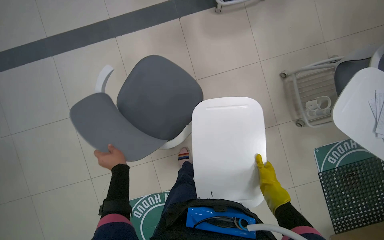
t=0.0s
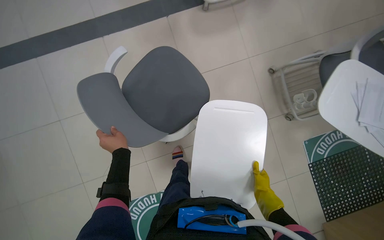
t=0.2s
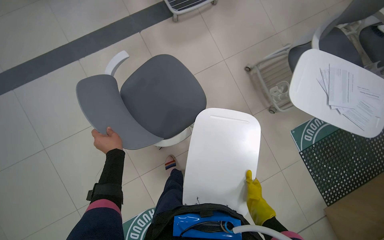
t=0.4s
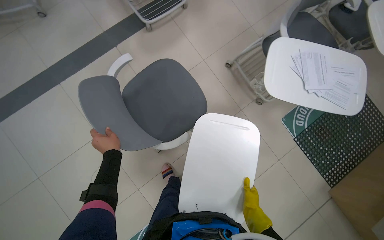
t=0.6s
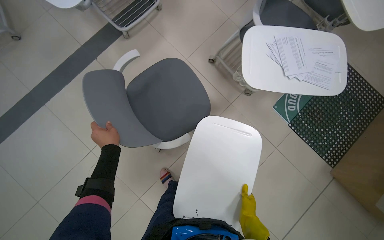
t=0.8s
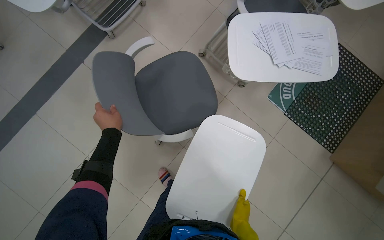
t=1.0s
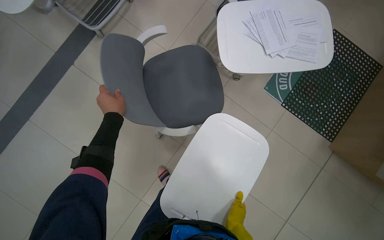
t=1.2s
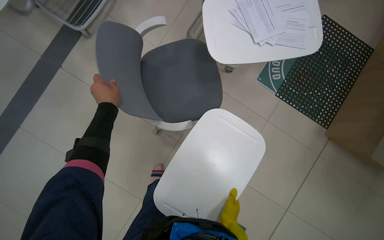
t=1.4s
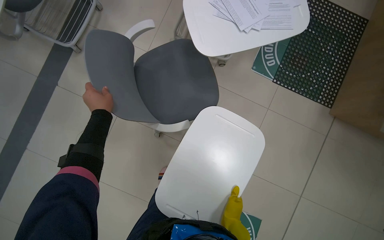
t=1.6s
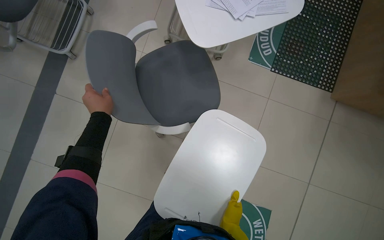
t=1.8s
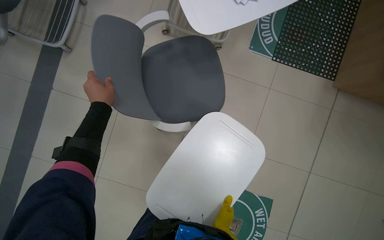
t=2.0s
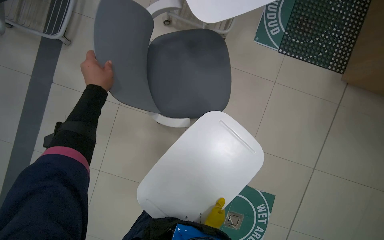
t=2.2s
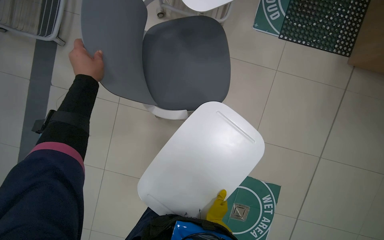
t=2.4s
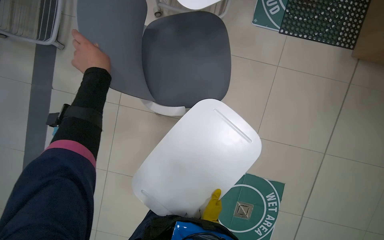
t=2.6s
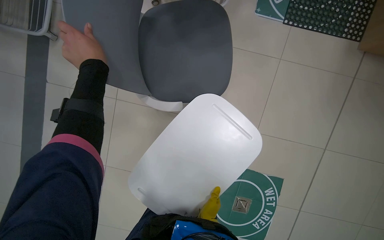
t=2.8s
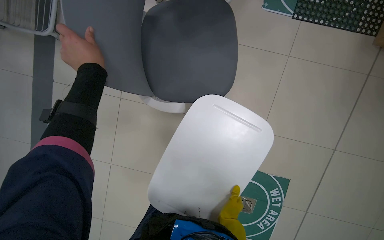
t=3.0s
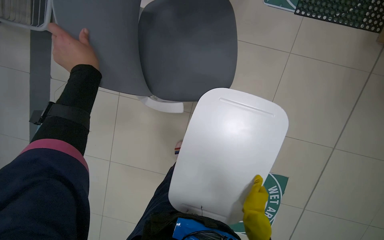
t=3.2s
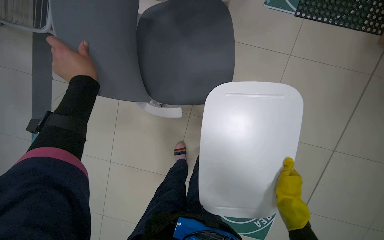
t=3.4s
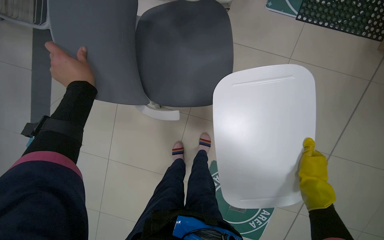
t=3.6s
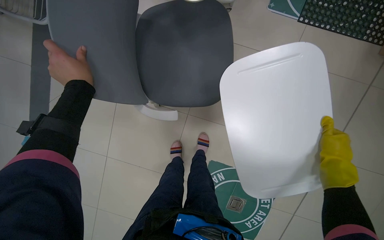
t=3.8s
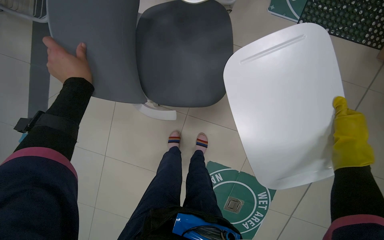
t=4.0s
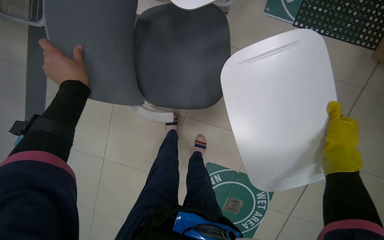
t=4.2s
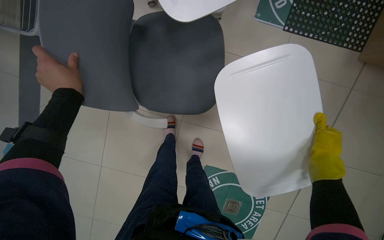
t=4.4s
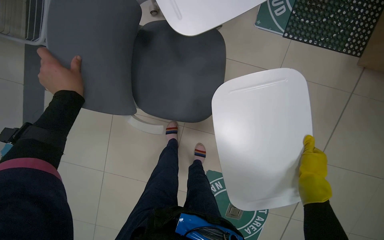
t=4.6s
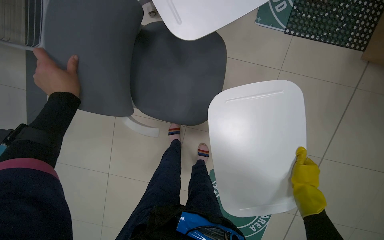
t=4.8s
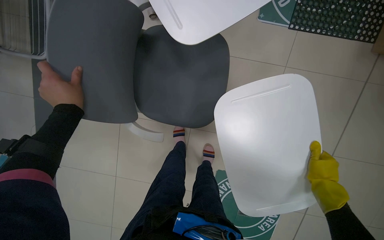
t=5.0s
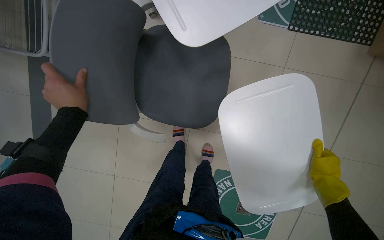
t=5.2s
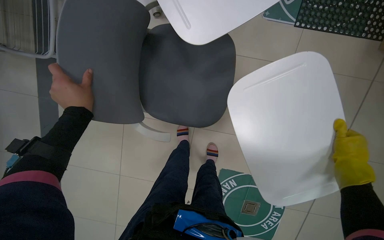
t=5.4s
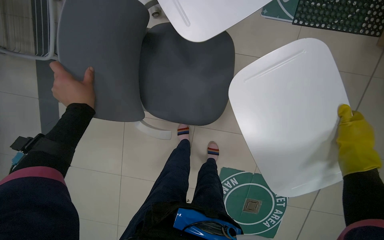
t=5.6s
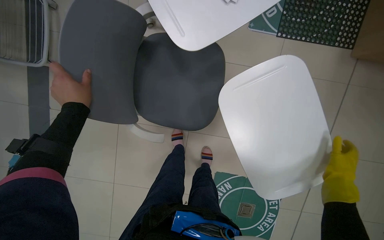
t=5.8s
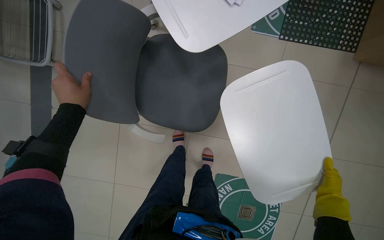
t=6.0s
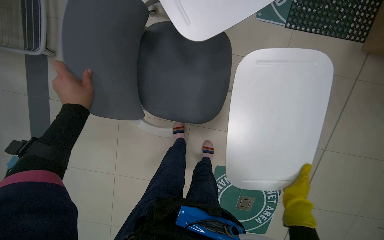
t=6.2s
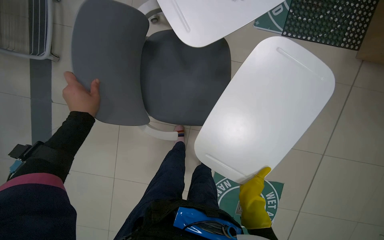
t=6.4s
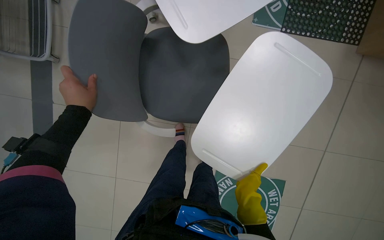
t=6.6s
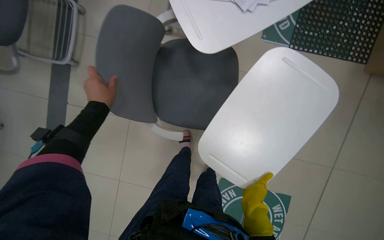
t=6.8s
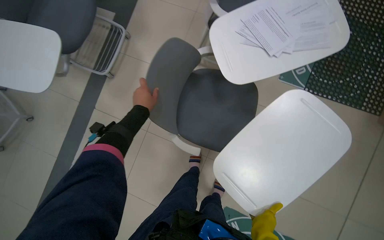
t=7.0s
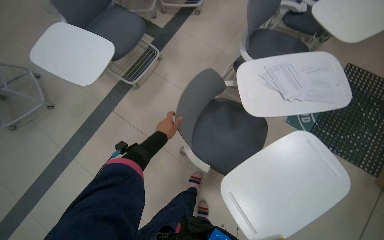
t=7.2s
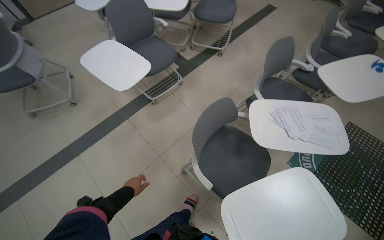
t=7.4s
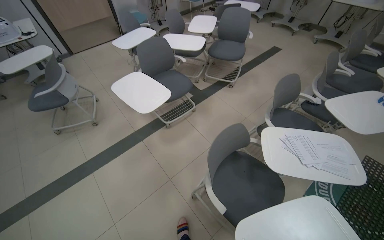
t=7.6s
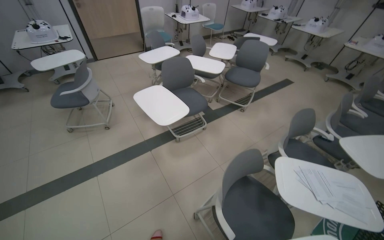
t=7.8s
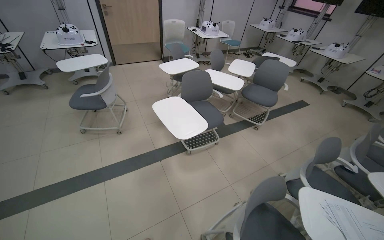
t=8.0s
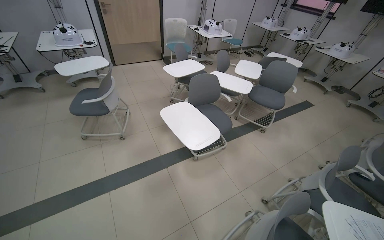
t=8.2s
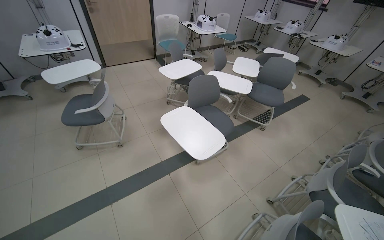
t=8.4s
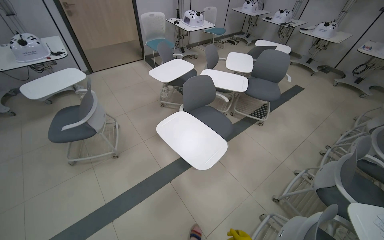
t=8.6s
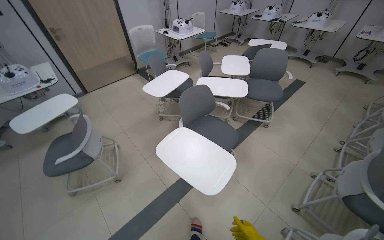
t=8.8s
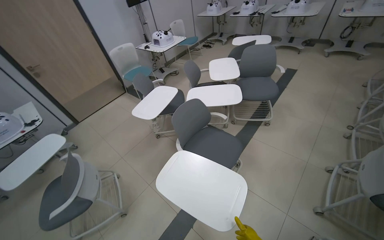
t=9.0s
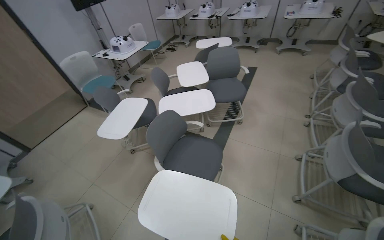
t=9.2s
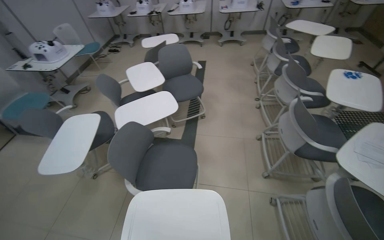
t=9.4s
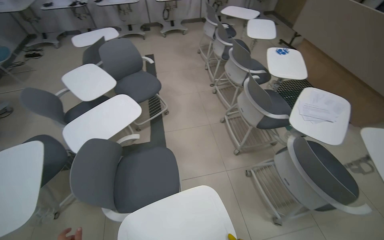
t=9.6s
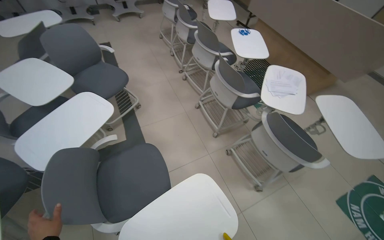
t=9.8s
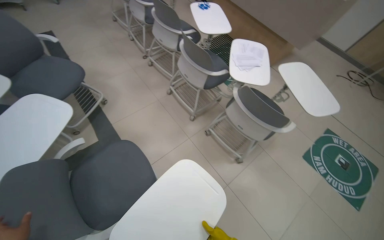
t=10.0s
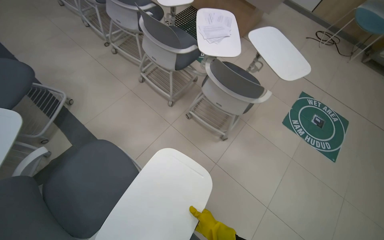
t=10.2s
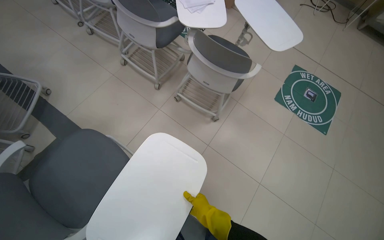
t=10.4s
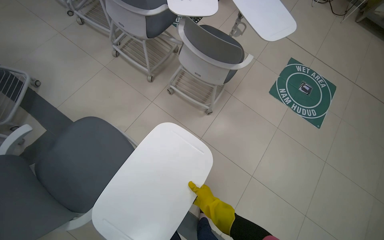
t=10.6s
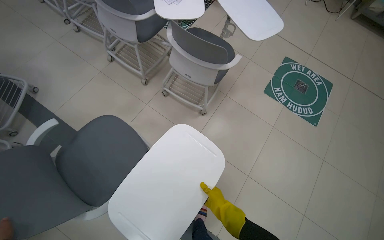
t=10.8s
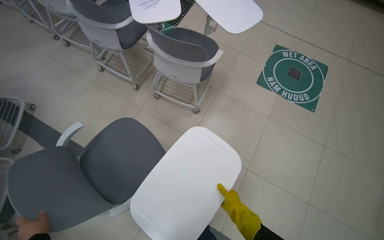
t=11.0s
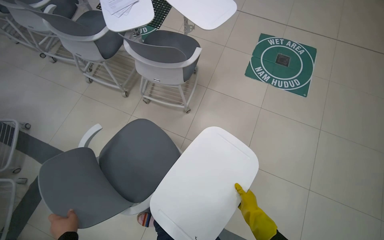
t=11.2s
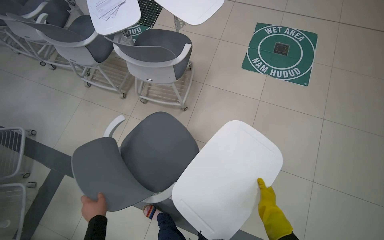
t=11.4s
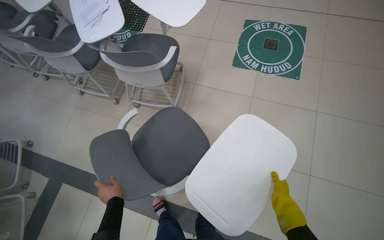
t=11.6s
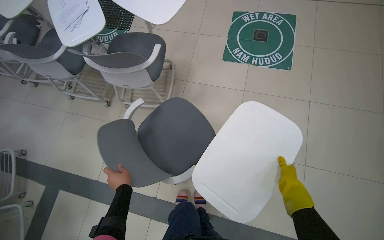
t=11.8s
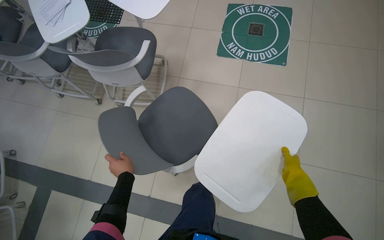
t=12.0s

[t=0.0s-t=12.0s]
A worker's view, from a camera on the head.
Job: organizing items.
The whole recording: Adjusting chairs in classroom. The worker adjusts the chairs in the classroom.
t=0.0s to t=1.6s: Everything in view rotates approximately 50 degrees counterclockwise.
t=3.0s to t=4.4s: The right hand goes approximately 40 cm to the right and up the picture.
t=4.4s to t=6.0s: The right hand goes up and down the picture, some 15 cm each way, reversing 2 times.
t=6.0s to t=7.6s: The camera is carried some 50 cm. The wearer looks roughly 40 degrees further upward. The scene rotates clockwise by roughly 40 degrees.
t=7.6s to t=9.0s: The wearer moves roughly 70 cm.
t=9.0s to t=10.4s: The head rotates roughly 95 degrees to the right. The wearer looks some 25 degrees further downward.
t=10.4s to t=12.0s: The head travels to the right, approximately 60 cm. The scene turns some 25 degrees counterclockwise in the picture.

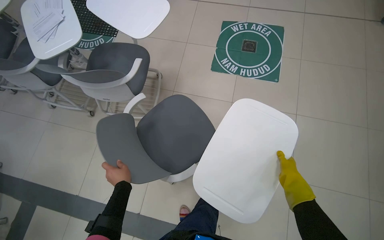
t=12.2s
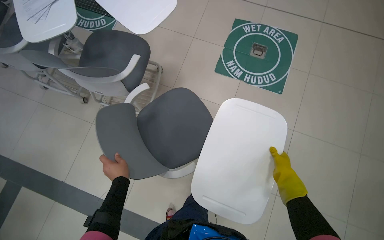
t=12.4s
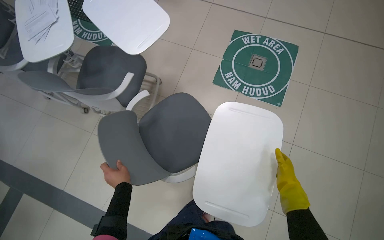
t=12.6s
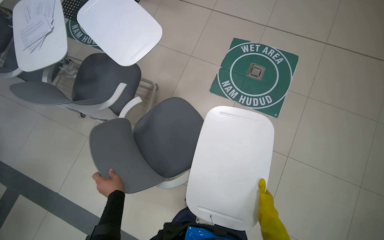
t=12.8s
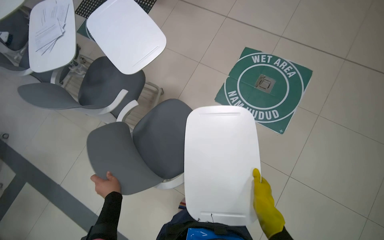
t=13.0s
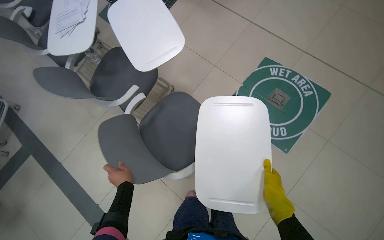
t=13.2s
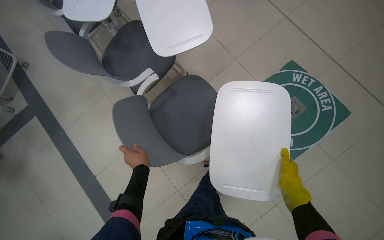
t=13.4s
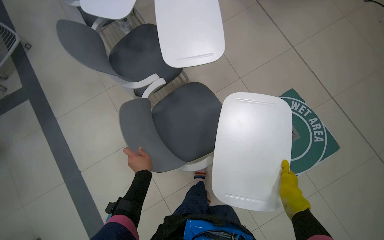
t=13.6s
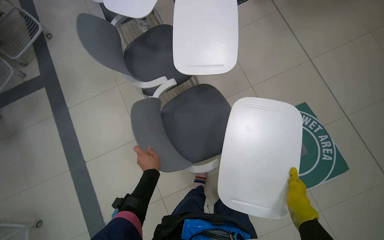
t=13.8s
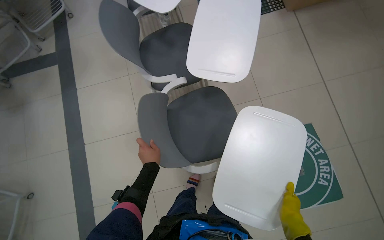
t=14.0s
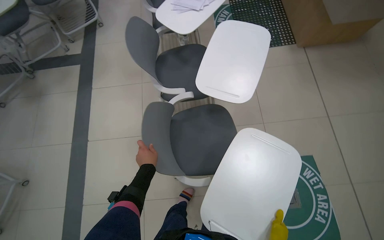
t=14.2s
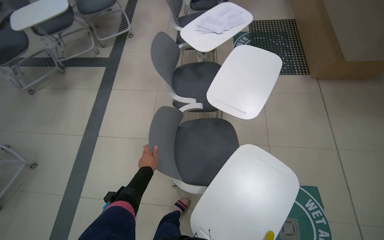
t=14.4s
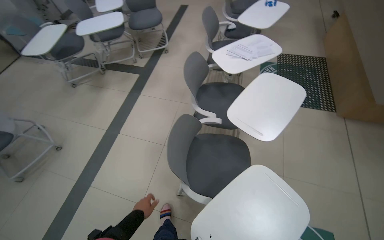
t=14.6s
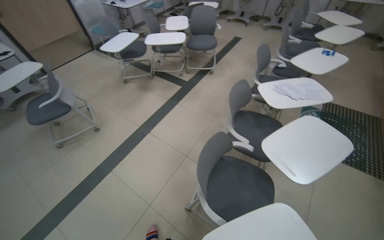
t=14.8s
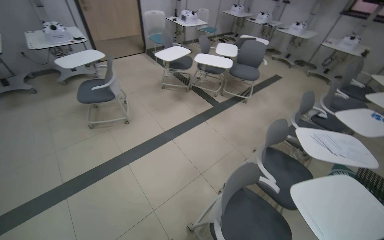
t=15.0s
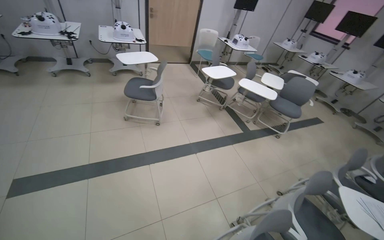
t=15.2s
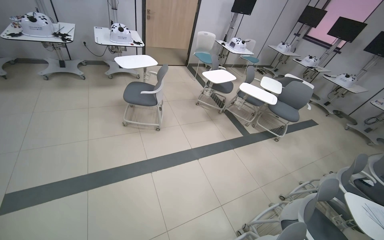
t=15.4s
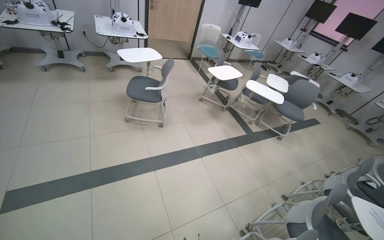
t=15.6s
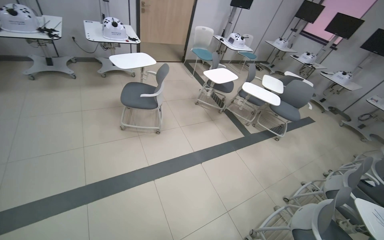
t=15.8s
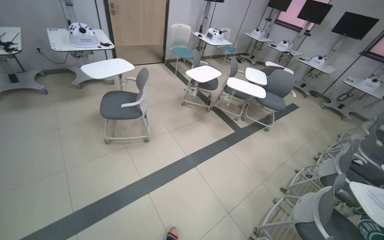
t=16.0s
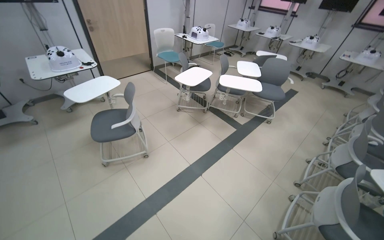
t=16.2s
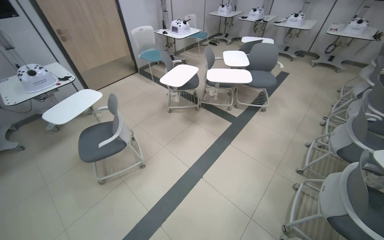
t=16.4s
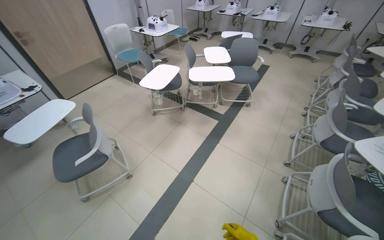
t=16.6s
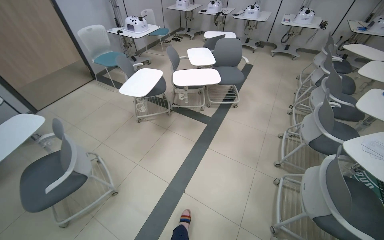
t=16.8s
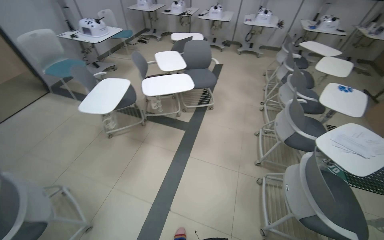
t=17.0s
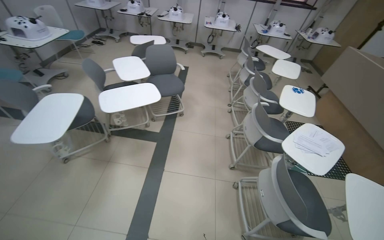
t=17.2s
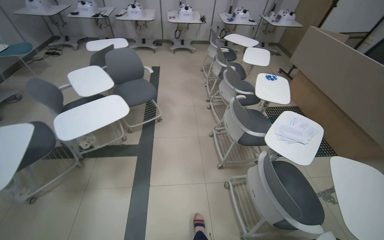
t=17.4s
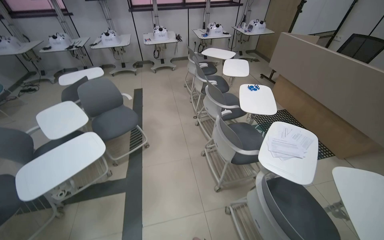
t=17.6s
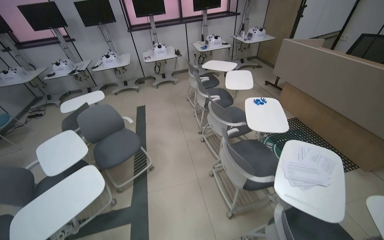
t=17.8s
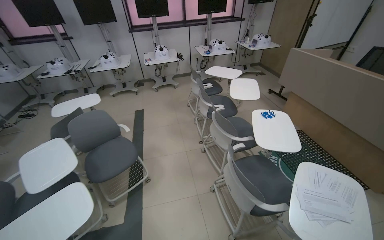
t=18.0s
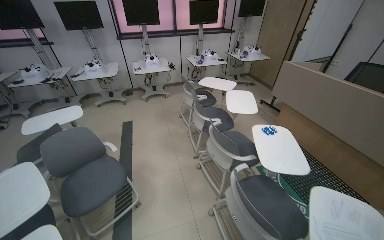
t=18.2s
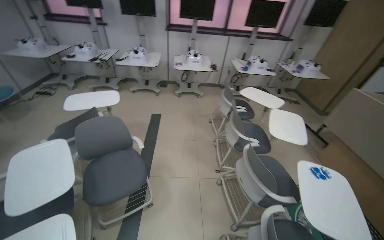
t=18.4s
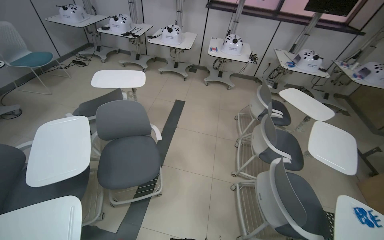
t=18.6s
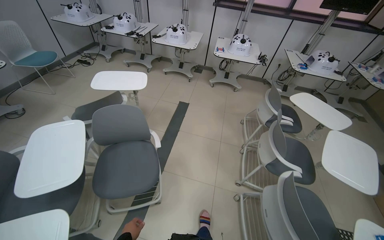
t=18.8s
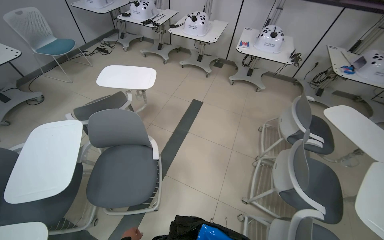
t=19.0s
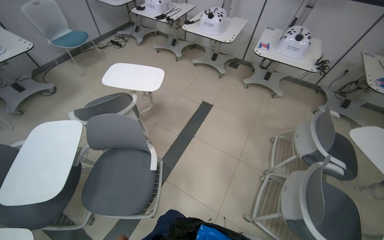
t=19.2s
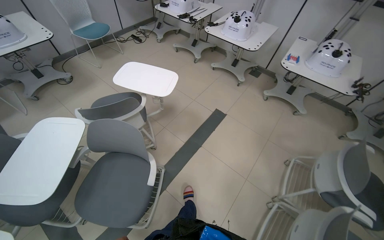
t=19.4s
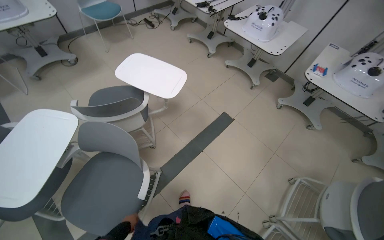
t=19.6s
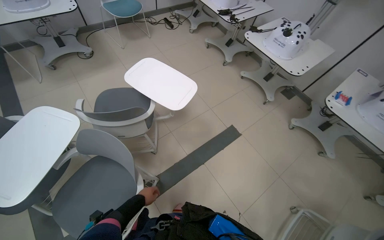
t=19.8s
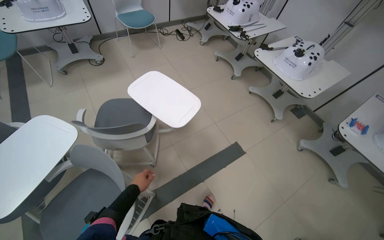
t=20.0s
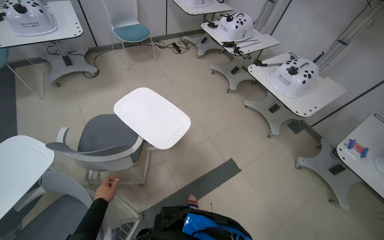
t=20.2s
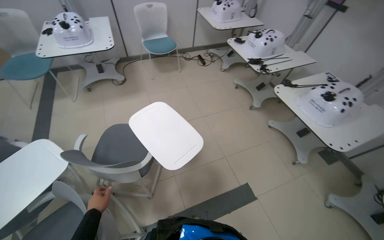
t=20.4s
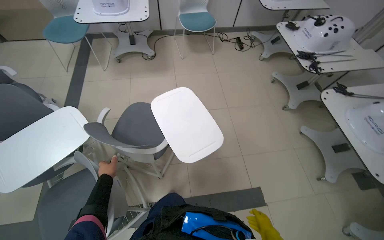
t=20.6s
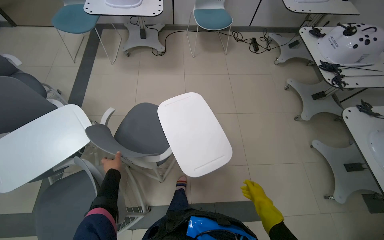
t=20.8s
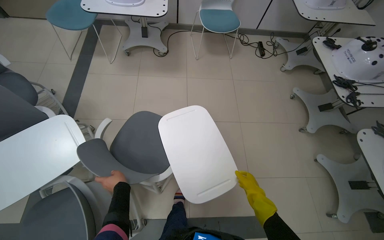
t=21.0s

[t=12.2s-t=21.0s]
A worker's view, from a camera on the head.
Job: organizing items.
The whole recording: Adjusting chairs in classroom. The worker adjusts the chairs in the classroom.
t=12.2s to t=13.6s: The camera is carried some 50 cm. Everything in view rotates roughly 45 degrees clockwise.
t=13.6s to t=15.2s: The wearer moves some 60 cm. The wearer looks approximately 100 degrees further to the left. The camera pitches upward, by roughly 35 degrees.
t=15.2s to t=16.6s: The head travels some 60 cm. The head rotates about 35 degrees to the right.
t=16.6s to t=18.0s: The camera travels approximately 1 m. The head turns to the right by approximately 45 degrees.
t=18.0s to t=19.6s: The camera is carried approximately 1.5 m. The wearer looks approximately 60 degrees further to the left. The view tilts roughly 15 degrees downward.
t=19.6s to t=21.0s: The camera travels about 70 cm. The head turns to the left by about 45 degrees.
